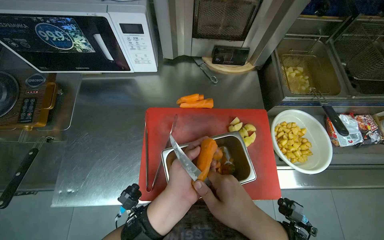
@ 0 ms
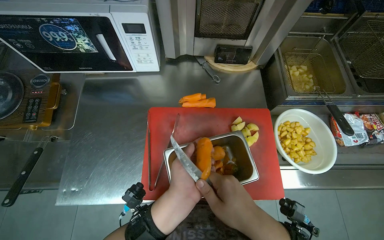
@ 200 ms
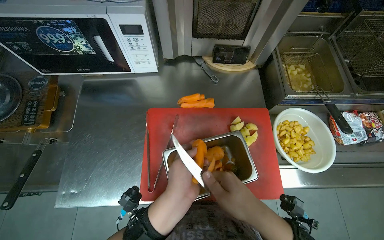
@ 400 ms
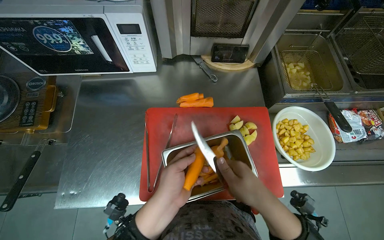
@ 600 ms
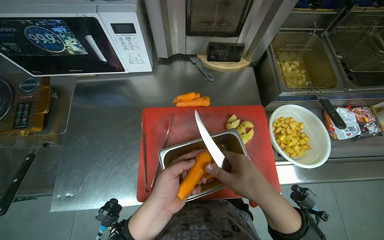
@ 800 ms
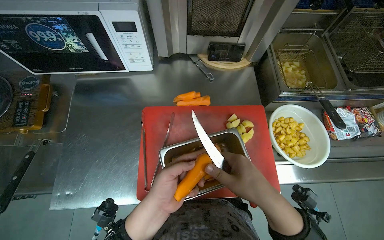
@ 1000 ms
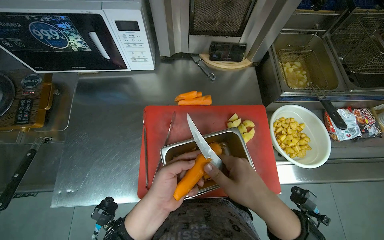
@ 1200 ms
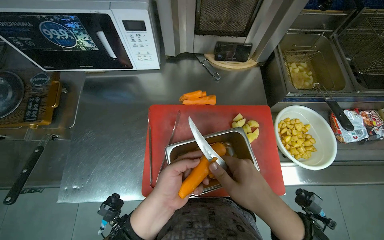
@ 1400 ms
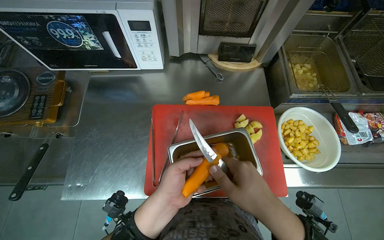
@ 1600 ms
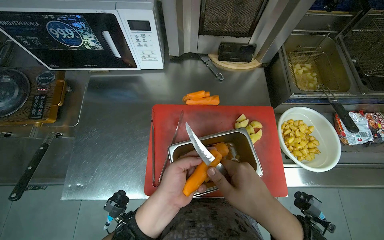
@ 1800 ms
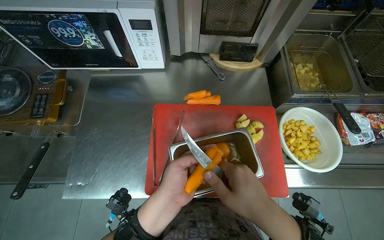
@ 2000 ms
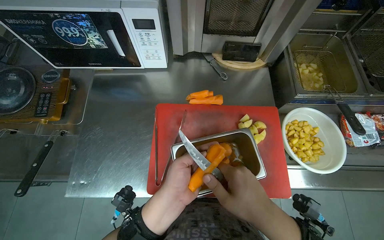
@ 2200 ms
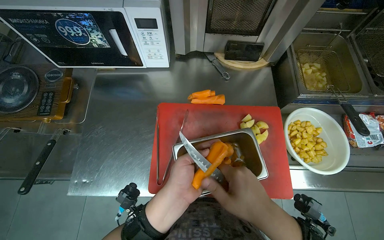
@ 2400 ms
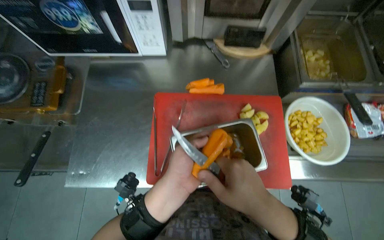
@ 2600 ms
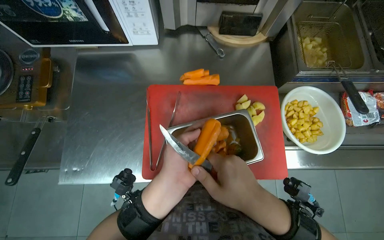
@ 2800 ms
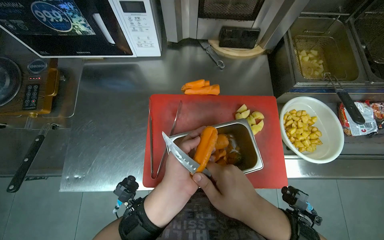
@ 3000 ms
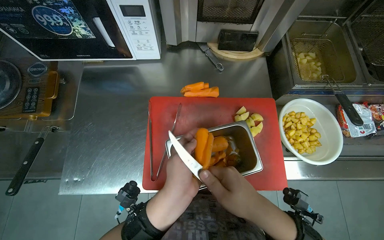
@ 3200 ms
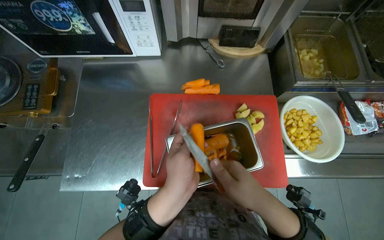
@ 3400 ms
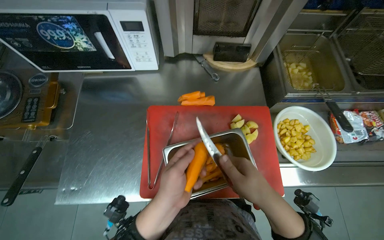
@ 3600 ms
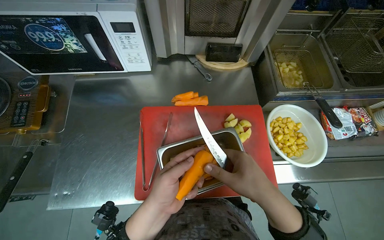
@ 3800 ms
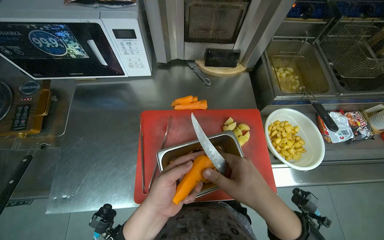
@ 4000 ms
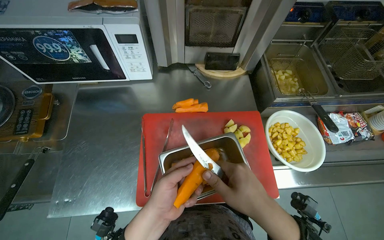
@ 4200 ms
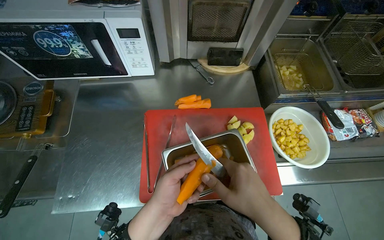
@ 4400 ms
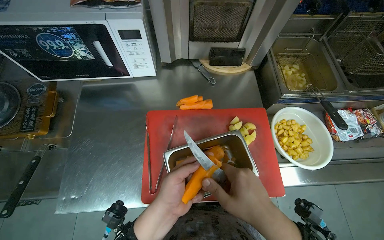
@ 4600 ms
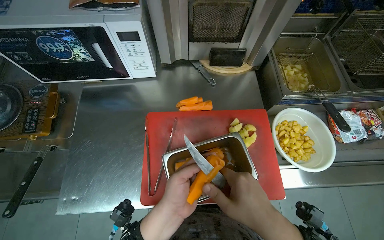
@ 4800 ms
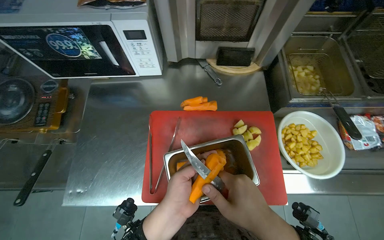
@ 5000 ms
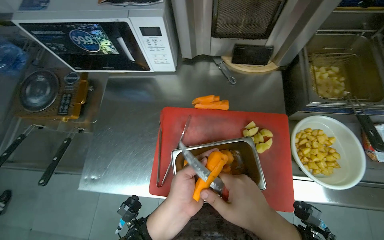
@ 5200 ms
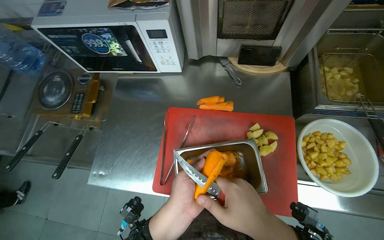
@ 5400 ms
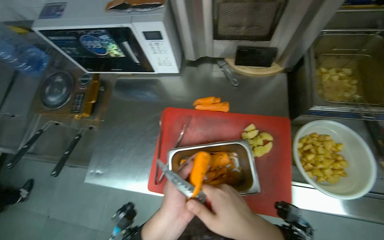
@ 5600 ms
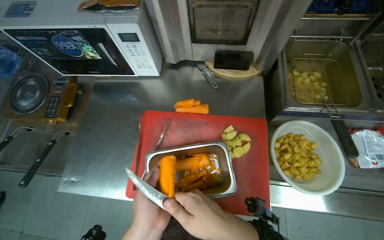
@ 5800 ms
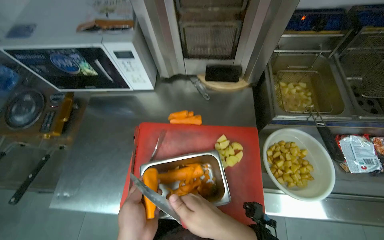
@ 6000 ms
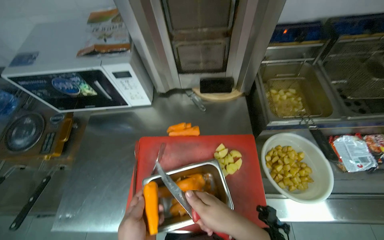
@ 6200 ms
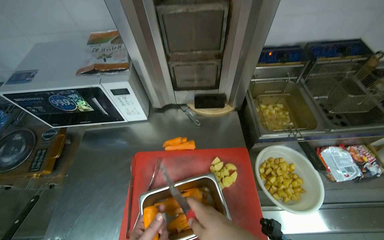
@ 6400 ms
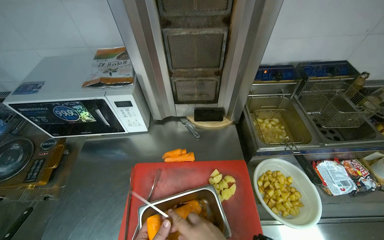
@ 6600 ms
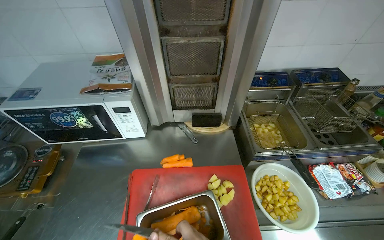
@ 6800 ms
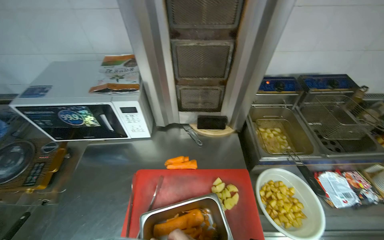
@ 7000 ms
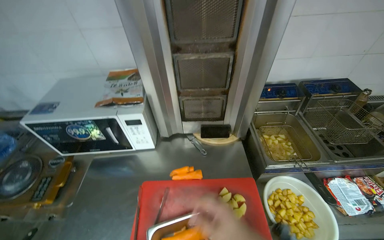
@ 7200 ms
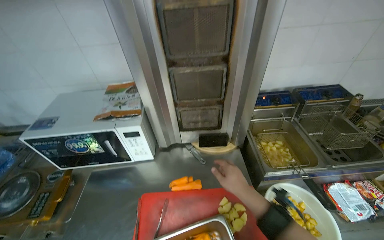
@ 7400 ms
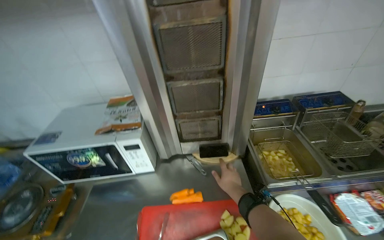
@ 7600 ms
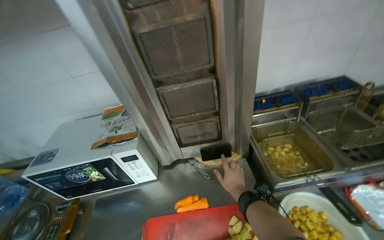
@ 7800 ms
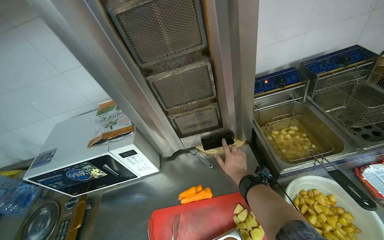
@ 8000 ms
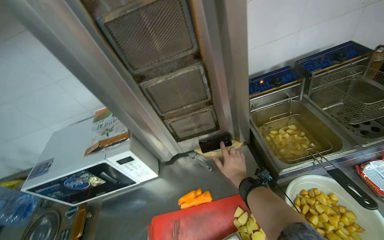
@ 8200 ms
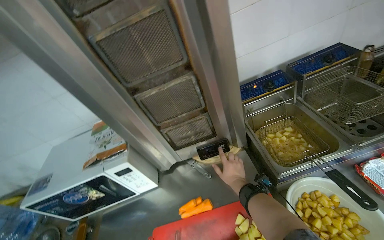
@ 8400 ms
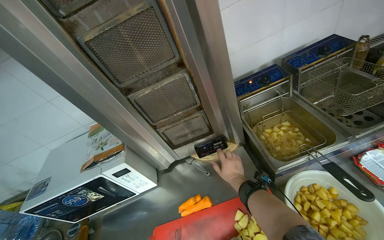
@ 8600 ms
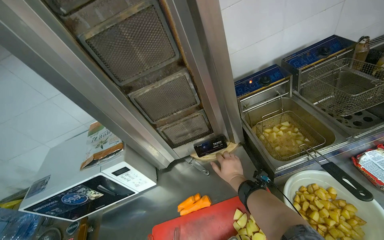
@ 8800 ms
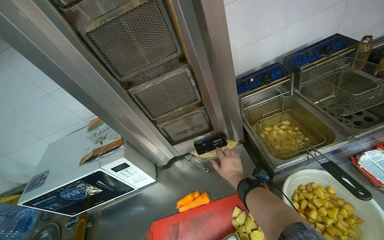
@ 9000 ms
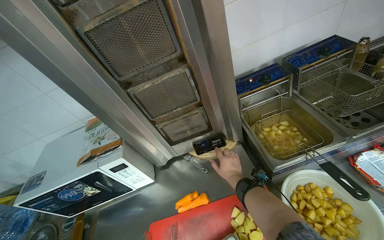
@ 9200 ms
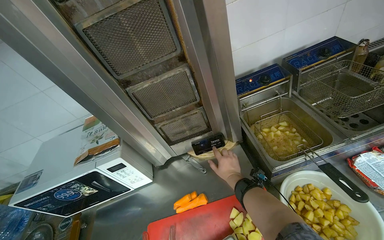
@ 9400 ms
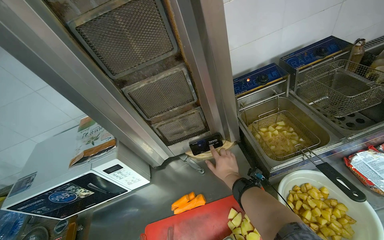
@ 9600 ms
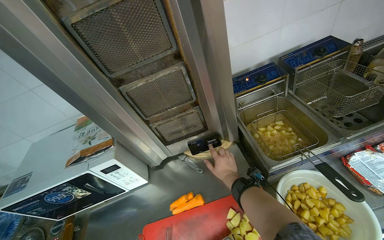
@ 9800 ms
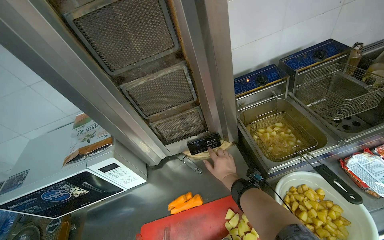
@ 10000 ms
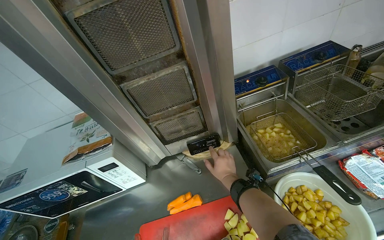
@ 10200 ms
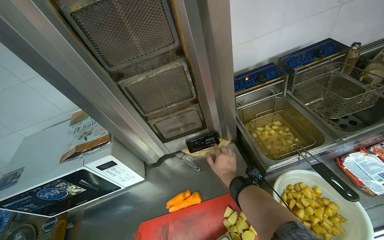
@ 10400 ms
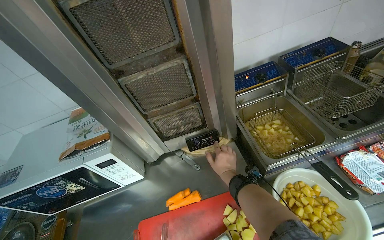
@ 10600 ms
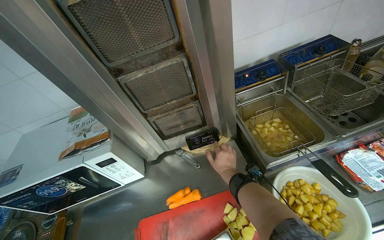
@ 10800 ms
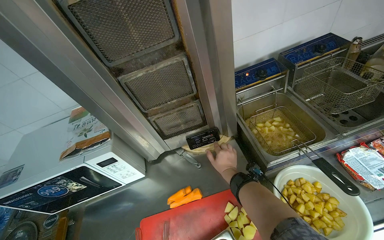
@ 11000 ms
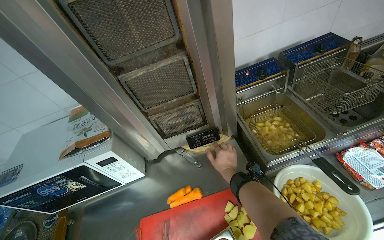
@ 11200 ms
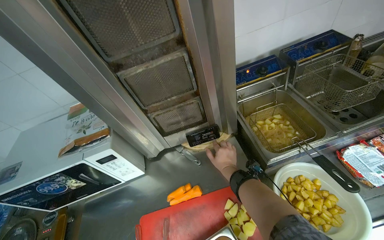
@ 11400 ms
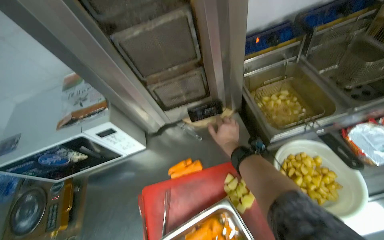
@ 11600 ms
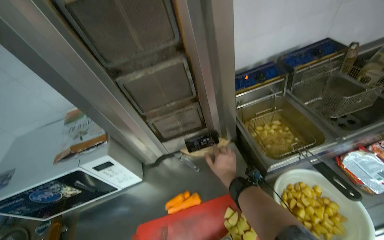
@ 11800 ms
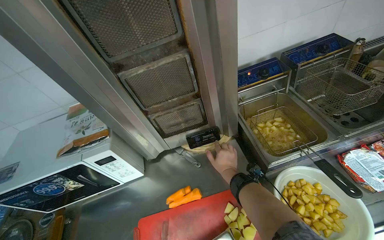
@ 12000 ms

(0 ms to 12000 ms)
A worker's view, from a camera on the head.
Job: preparing food.
The whole recording: Peeling carrots. The worker peels carrots using a knife over a metal container.
0 ms - 4400 ms: The hands are busy where they are.
6000 ms - 7600 ms: The wearer looks approximately 25 degrees further upward.

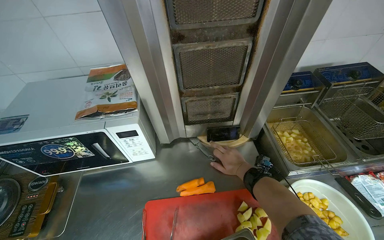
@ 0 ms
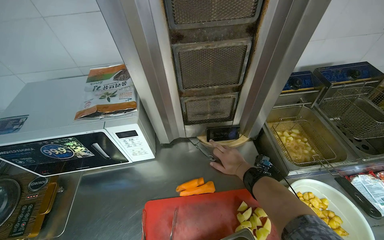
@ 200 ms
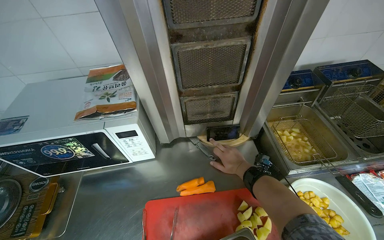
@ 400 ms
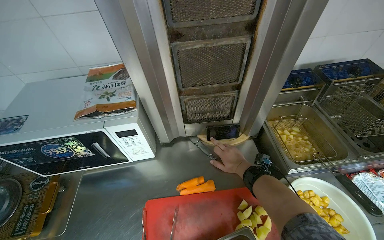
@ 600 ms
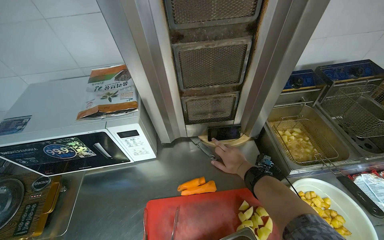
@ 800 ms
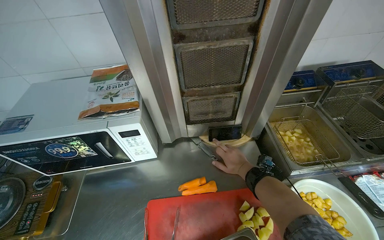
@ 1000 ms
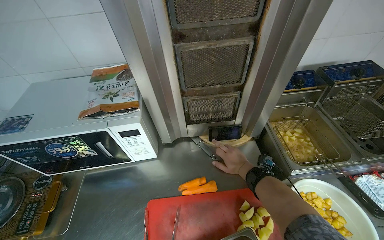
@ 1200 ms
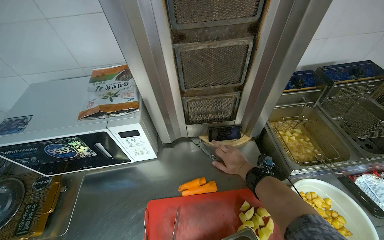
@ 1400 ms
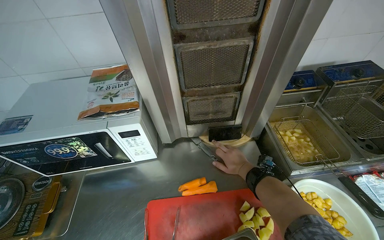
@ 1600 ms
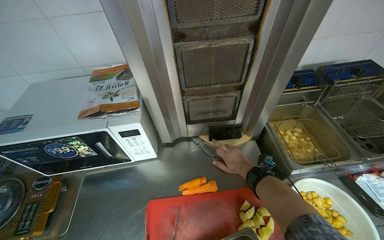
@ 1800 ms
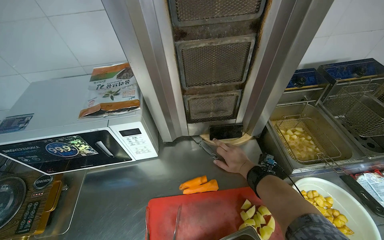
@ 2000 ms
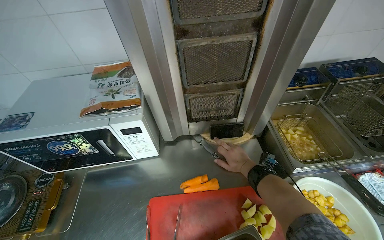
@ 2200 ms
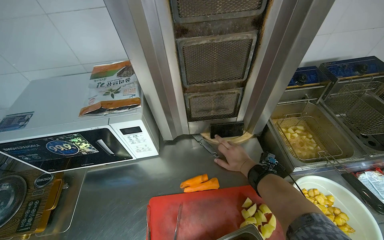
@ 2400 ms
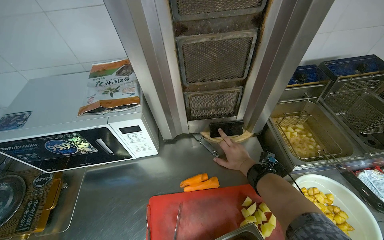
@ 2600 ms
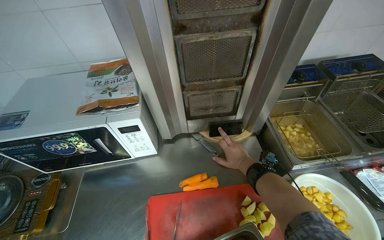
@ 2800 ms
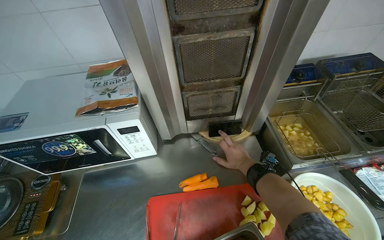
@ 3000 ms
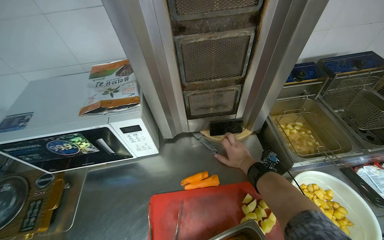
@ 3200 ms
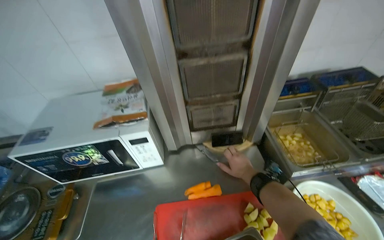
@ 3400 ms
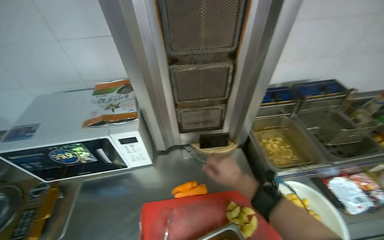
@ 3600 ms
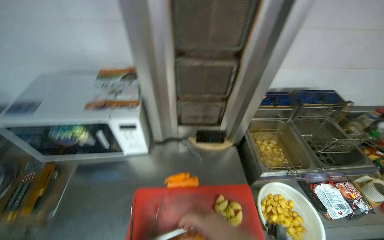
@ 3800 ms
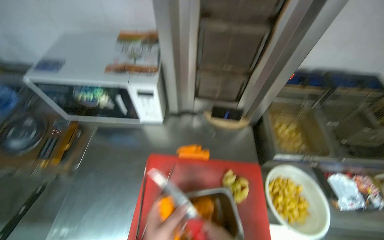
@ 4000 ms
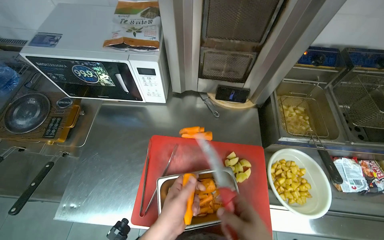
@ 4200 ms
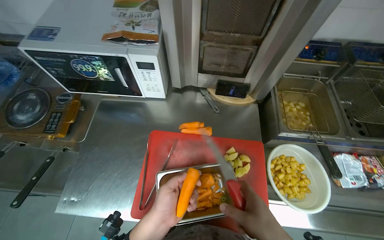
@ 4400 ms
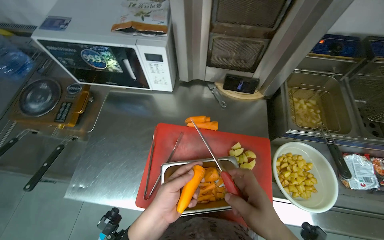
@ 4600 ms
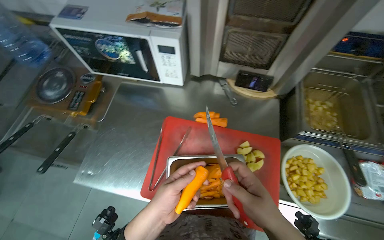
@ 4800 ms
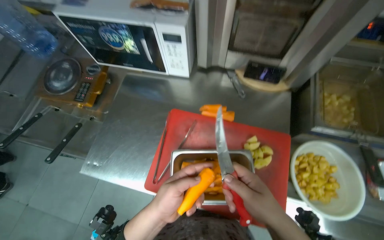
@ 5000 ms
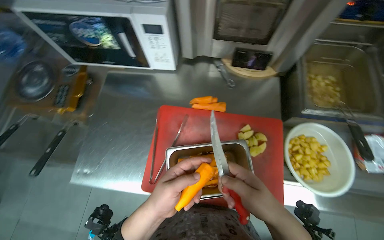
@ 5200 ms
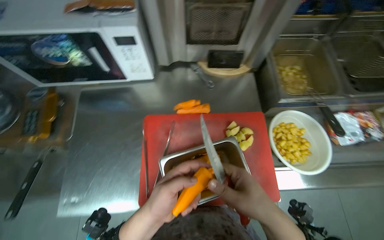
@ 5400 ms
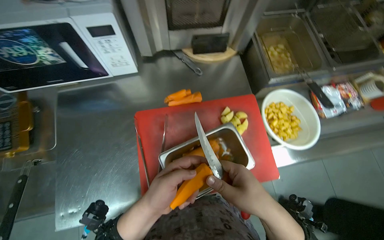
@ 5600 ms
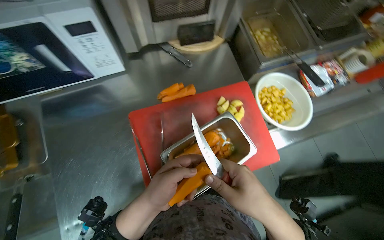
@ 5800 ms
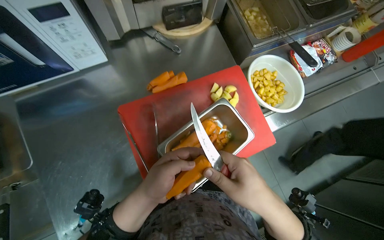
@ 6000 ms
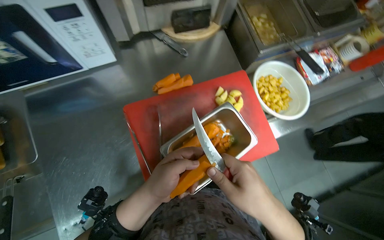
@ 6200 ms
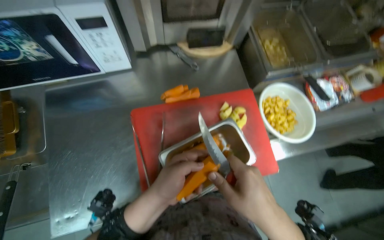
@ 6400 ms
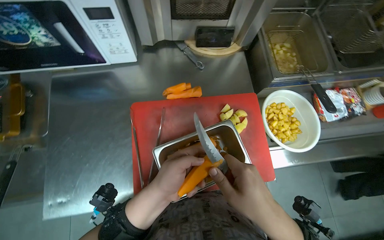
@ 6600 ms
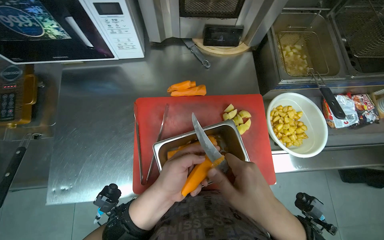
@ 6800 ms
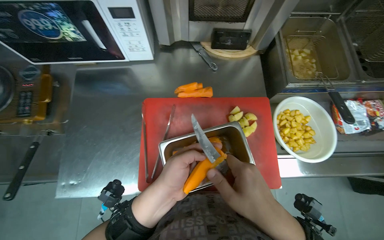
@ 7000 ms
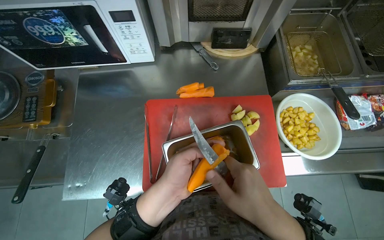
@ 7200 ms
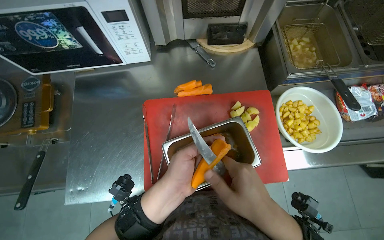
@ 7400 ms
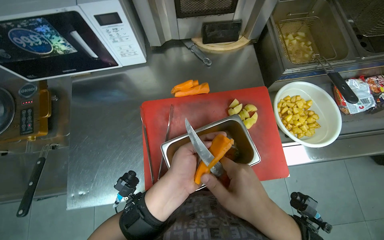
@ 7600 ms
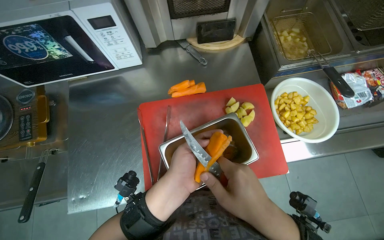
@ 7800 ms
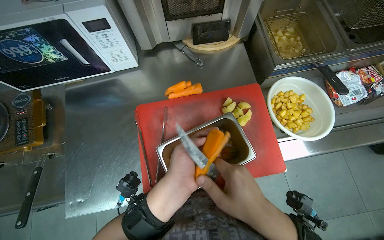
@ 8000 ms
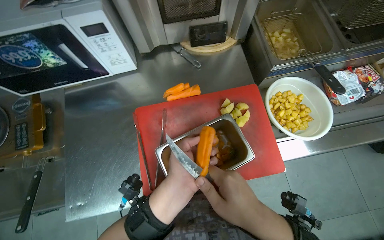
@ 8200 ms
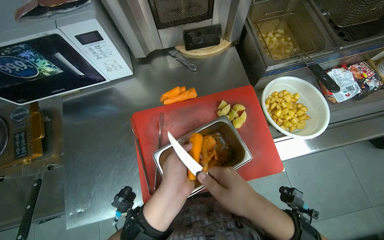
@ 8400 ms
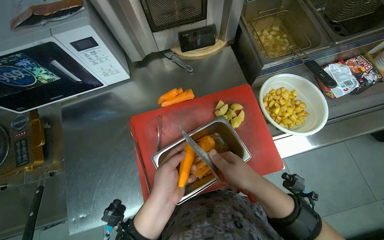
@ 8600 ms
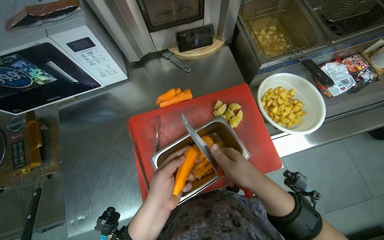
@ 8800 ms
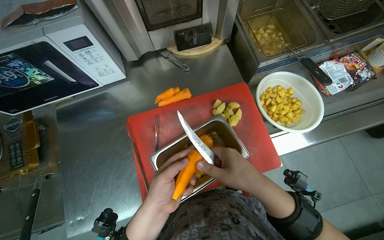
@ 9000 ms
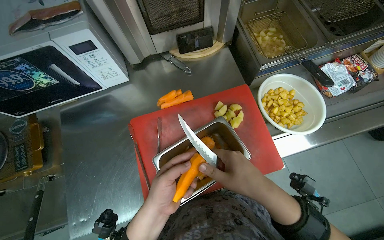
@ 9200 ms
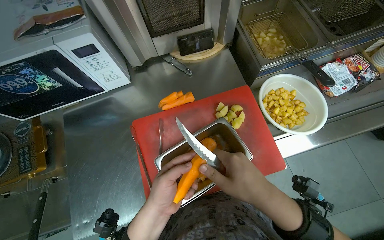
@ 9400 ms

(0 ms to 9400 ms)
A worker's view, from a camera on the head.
Job: preparing food.
The whole recording: Peeling carrots. The worker peels carrots using a knife over a metal container.
3200 ms - 4800 ms: The view tilts approximately 15 degrees downward.
4800 ms - 6200 ms: The head rotates about 35 degrees to the right. The camera pitches downward, by about 10 degrees.
7800 ms - 9400 ms: The hands are busy where they are.
